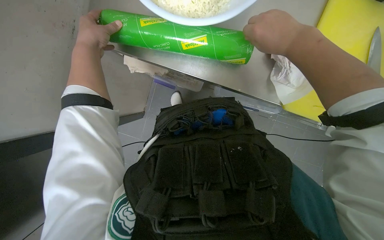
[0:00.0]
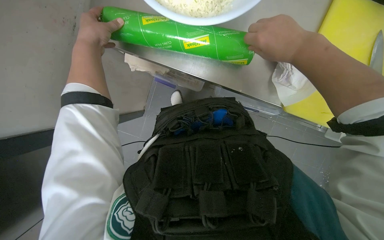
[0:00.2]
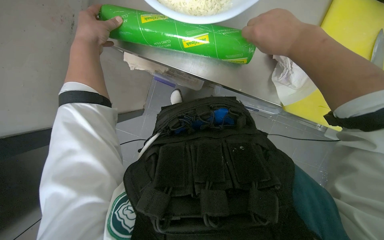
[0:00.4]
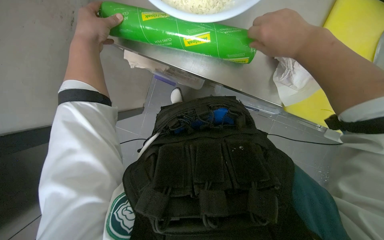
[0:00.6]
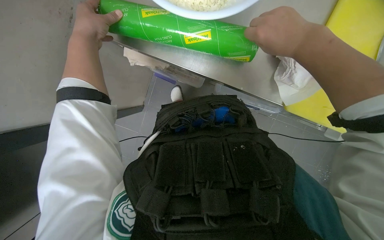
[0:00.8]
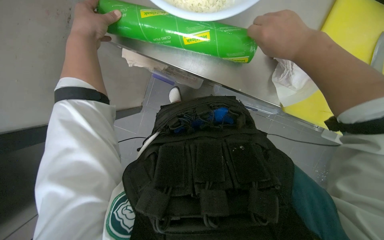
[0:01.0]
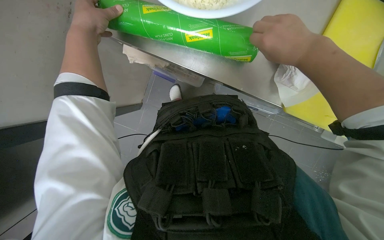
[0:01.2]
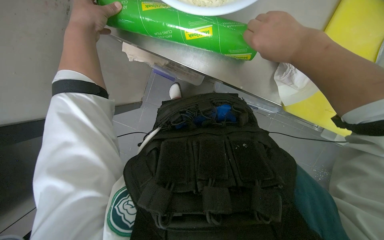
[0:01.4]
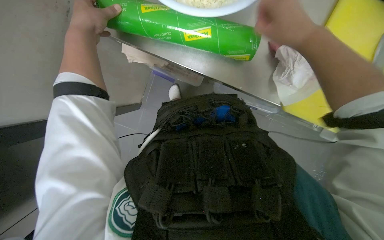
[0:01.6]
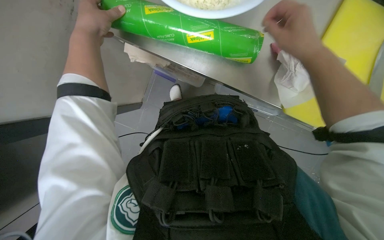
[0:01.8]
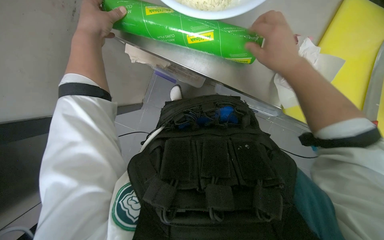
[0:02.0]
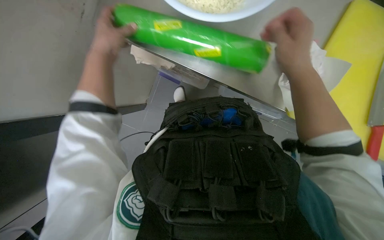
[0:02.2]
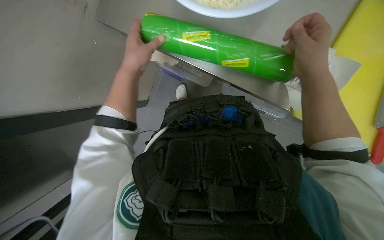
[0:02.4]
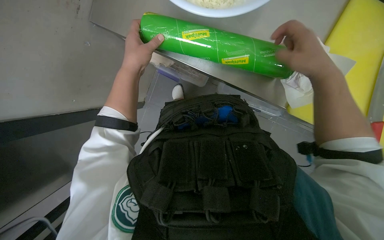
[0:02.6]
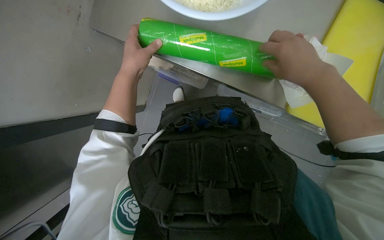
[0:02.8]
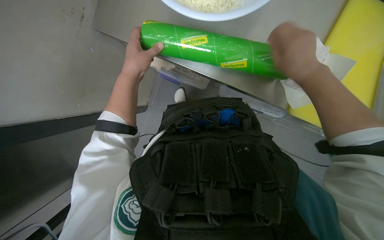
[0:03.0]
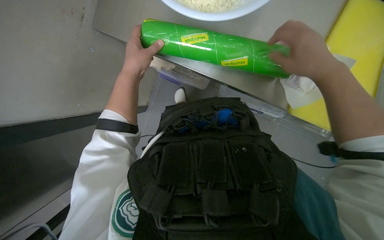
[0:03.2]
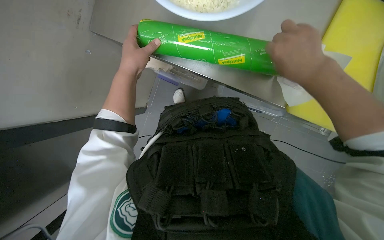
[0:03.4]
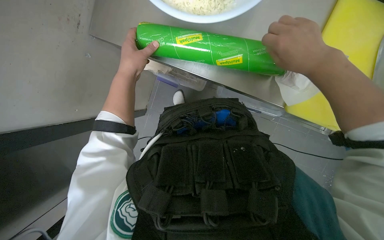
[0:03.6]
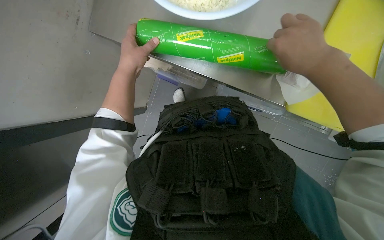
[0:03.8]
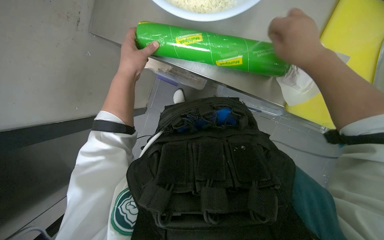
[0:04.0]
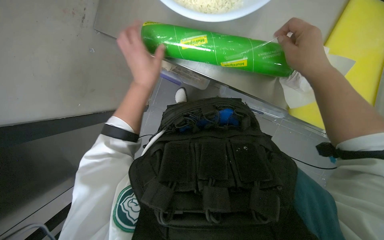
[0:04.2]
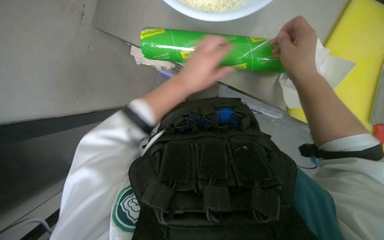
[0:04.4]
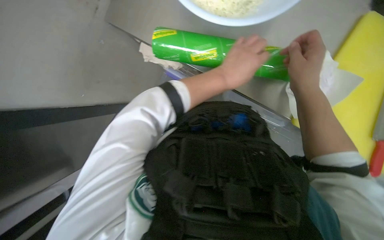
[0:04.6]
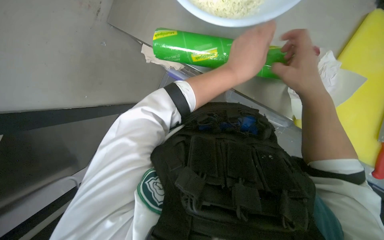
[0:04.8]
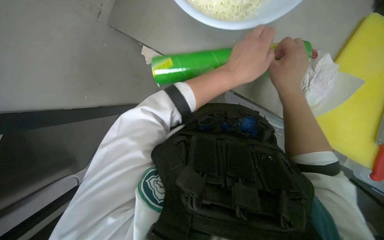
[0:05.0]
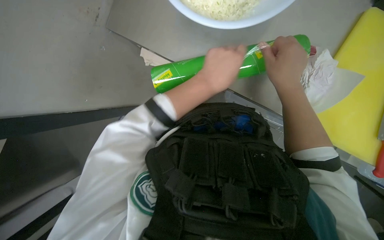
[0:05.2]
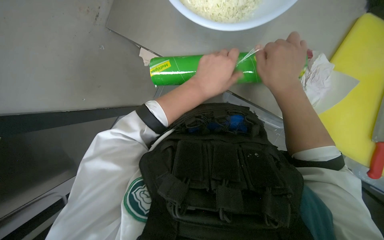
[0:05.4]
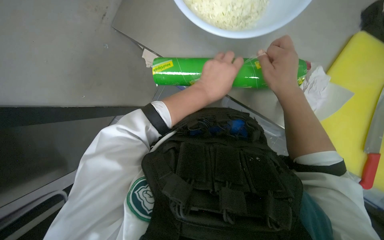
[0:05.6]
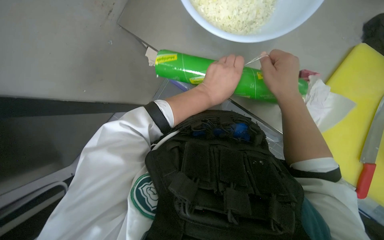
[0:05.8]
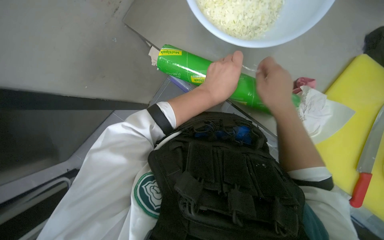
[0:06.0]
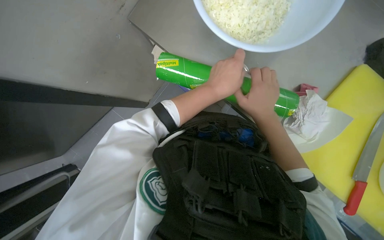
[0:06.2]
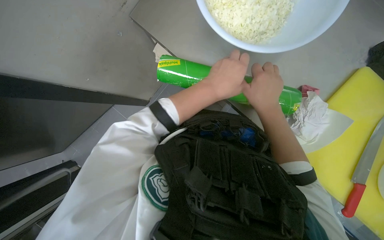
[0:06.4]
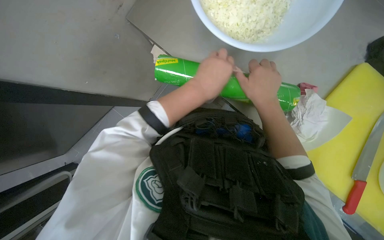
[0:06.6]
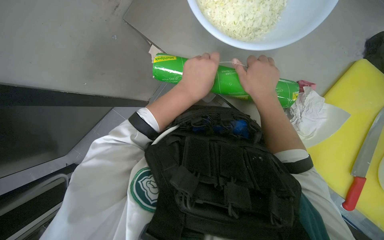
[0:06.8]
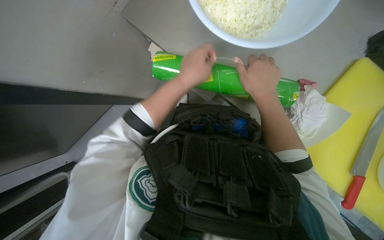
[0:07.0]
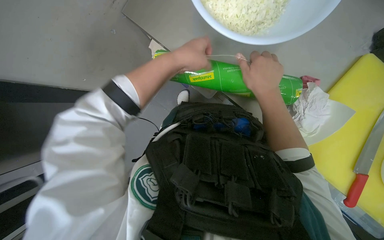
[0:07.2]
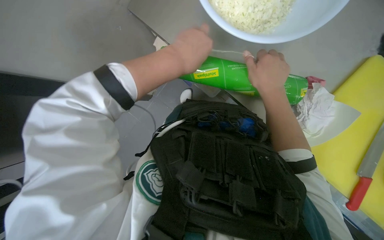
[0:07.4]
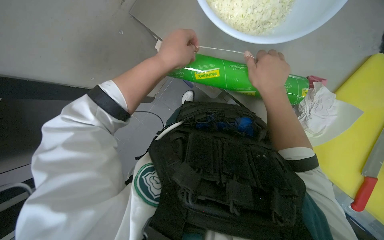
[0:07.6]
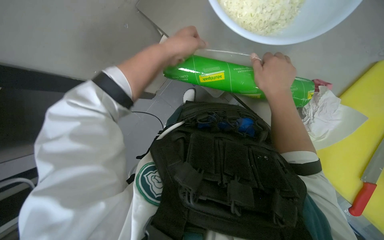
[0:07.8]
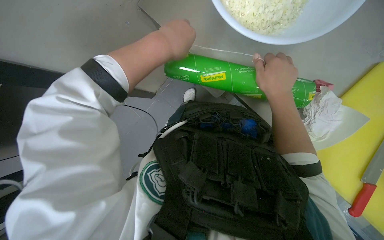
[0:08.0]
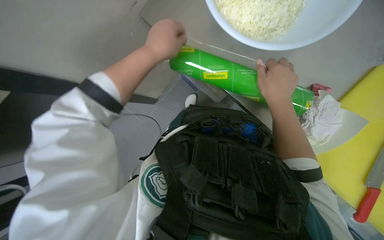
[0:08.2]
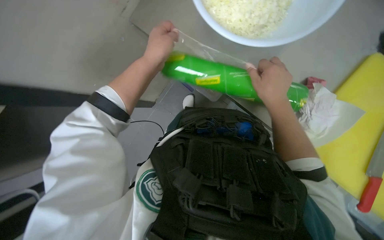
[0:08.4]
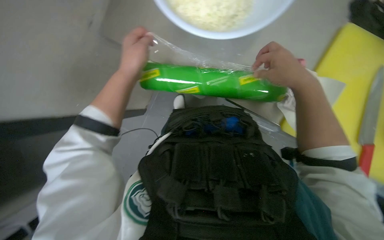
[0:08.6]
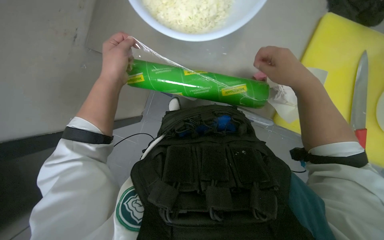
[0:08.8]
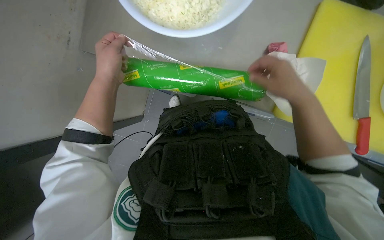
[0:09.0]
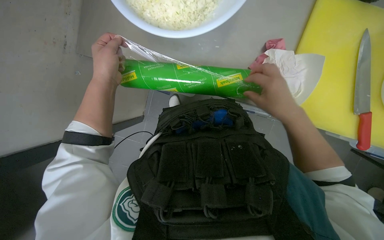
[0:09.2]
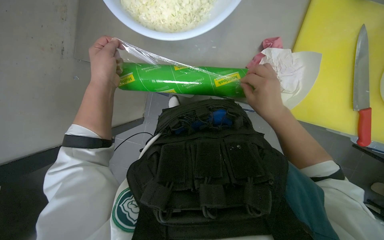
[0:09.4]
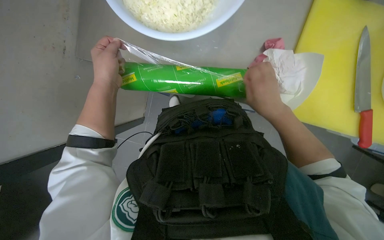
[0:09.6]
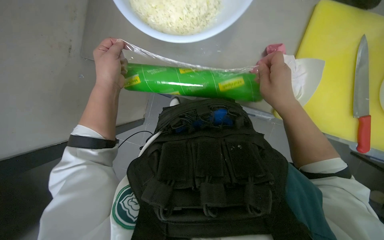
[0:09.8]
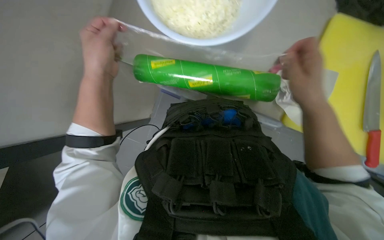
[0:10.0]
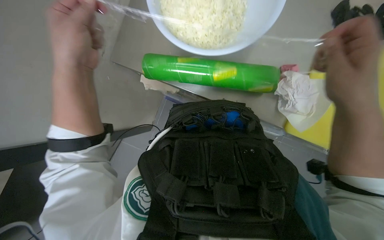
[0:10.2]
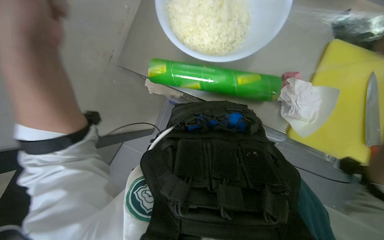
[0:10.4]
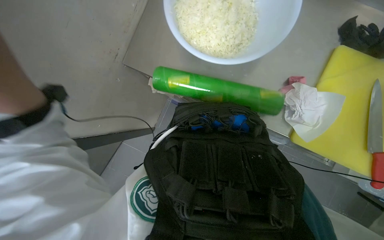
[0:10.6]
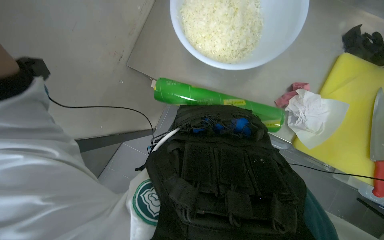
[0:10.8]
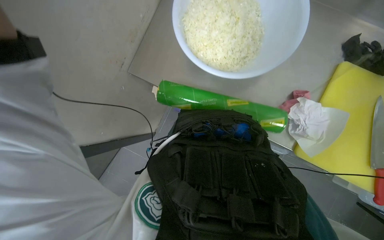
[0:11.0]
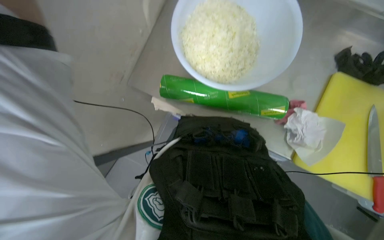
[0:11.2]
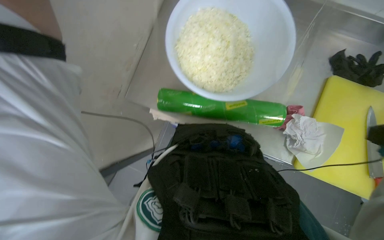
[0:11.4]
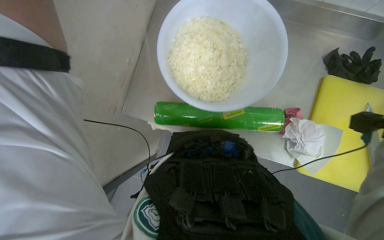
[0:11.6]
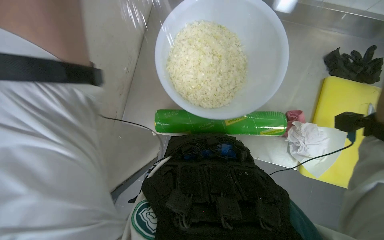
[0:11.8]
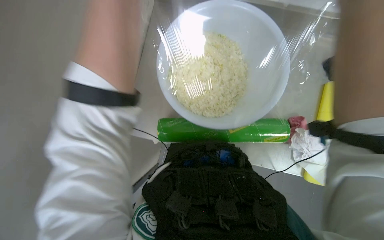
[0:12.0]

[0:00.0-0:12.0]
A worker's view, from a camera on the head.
Job: preparing food.
The whole recording: Covering bowl with plastic wrap. The worker unwraps plastic wrap and covers a bowl of chopped onions and other products.
0:00.0 to 0:01.6: The hands make small movements and keep their place.
0:01.6 to 0:03.0: The left hand moves farther from the camera, about 10 cm.
0:03.0 to 0:04.4: The left hand travels to the right and nearer to the camera by approximately 20 cm.
0:04.4 to 0:06.0: The hands make small movements and keep their place.
0:06.0 to 0:07.6: The left hand shifts some 10 cm to the left.
0:07.6 to 0:09.0: The right hand shifts approximately 15 cm to the right. The left hand heads farther from the camera, covering about 10 cm.
0:09.0 to 0:10.4: The left hand travels nearer to the camera by some 25 cm.
0:10.4 to 0:12.0: The view tilts roughly 20 degrees upward.

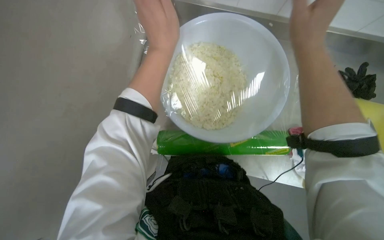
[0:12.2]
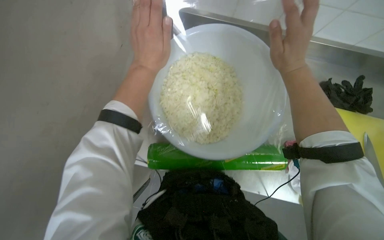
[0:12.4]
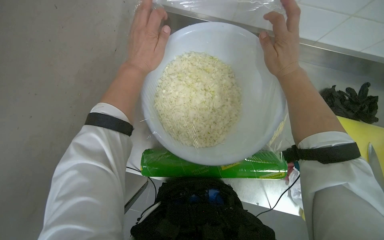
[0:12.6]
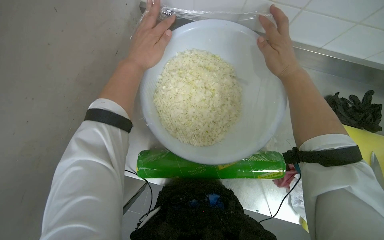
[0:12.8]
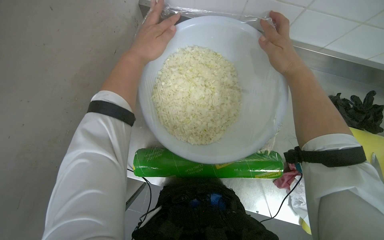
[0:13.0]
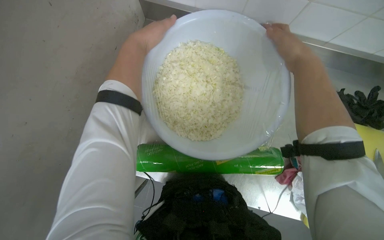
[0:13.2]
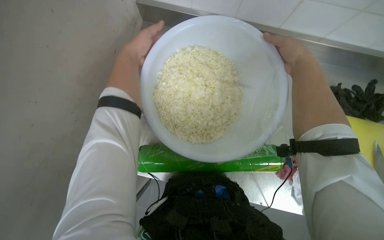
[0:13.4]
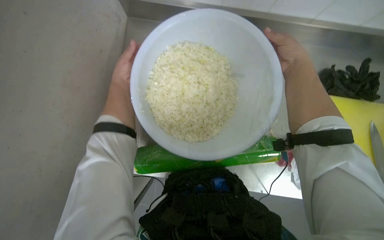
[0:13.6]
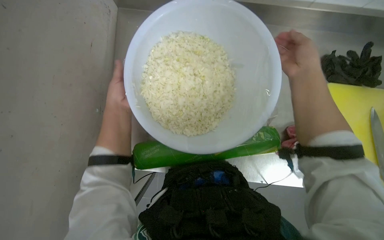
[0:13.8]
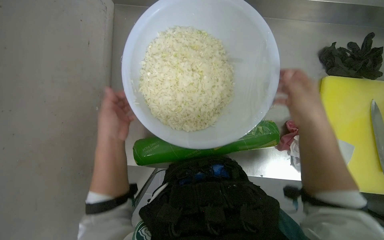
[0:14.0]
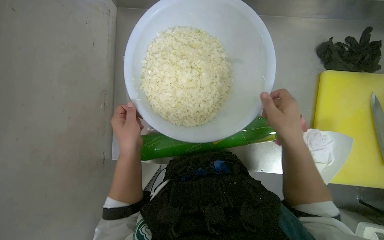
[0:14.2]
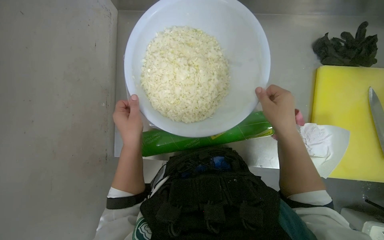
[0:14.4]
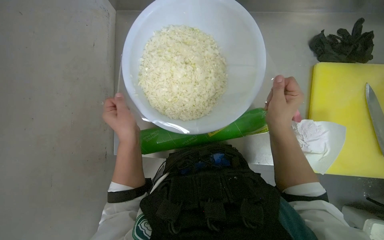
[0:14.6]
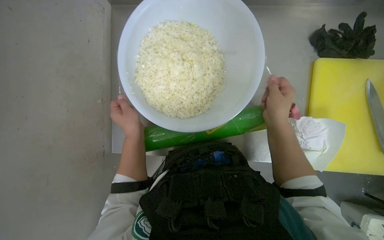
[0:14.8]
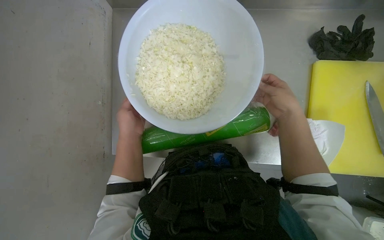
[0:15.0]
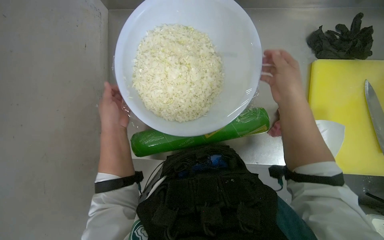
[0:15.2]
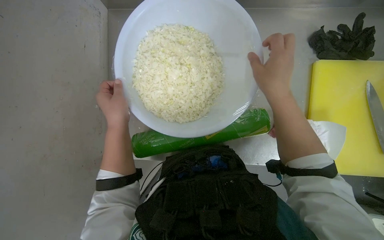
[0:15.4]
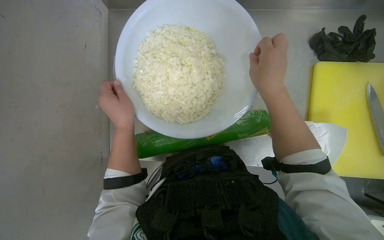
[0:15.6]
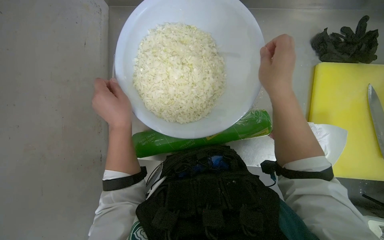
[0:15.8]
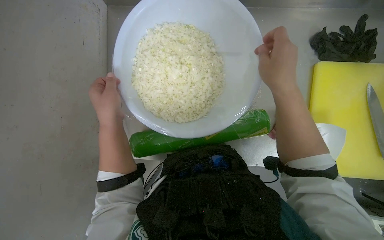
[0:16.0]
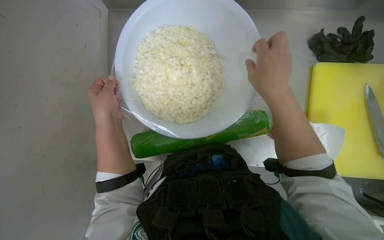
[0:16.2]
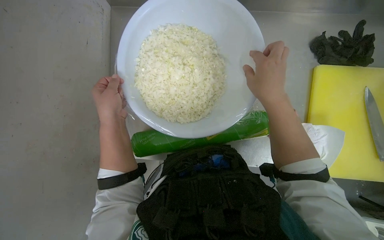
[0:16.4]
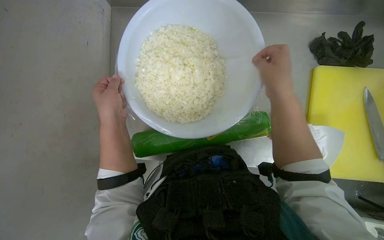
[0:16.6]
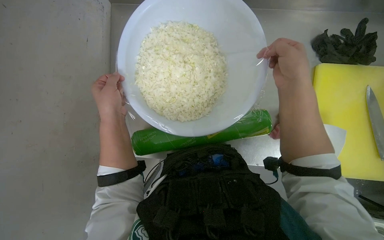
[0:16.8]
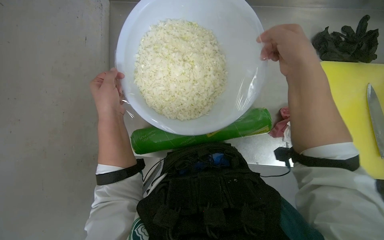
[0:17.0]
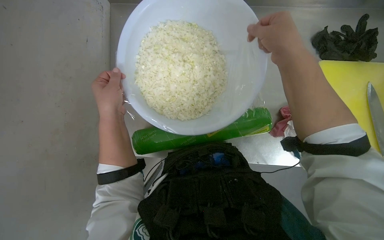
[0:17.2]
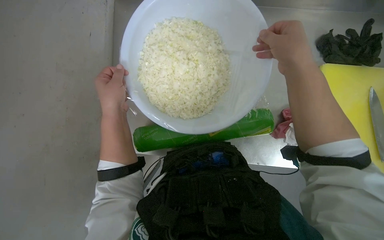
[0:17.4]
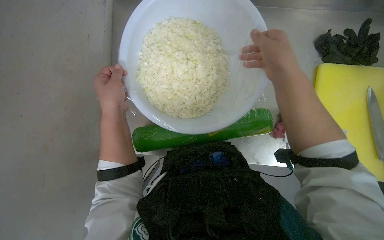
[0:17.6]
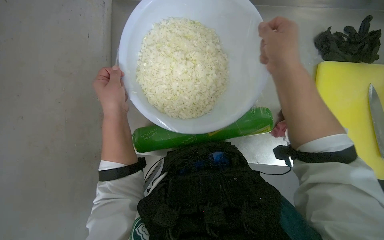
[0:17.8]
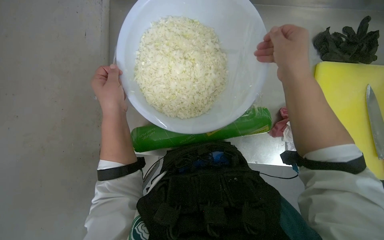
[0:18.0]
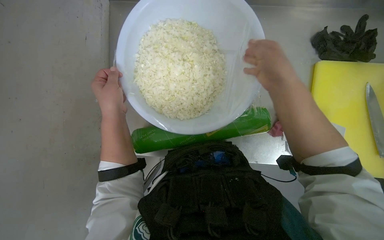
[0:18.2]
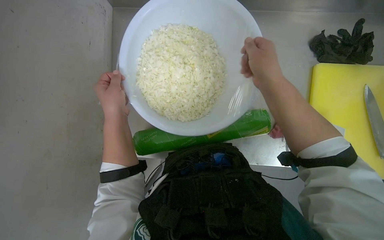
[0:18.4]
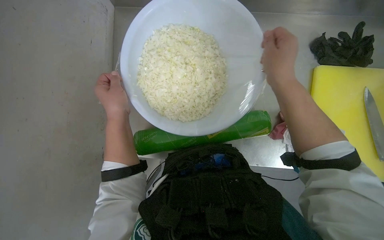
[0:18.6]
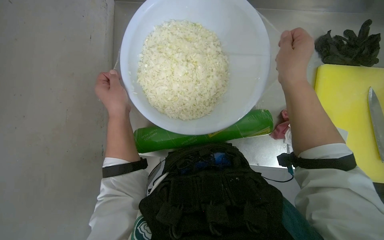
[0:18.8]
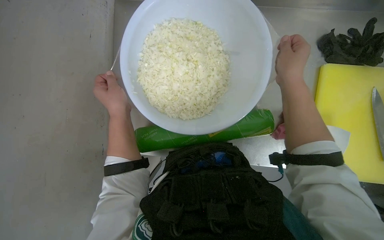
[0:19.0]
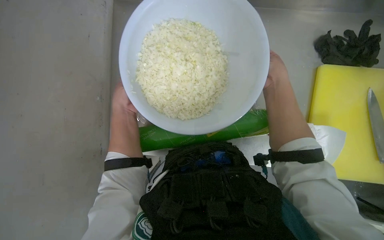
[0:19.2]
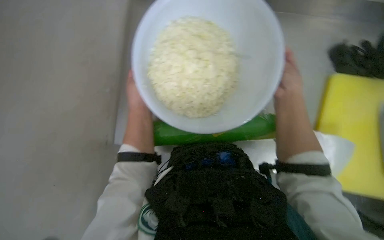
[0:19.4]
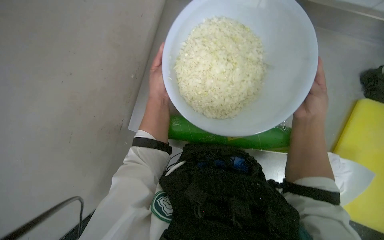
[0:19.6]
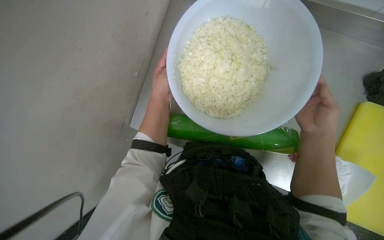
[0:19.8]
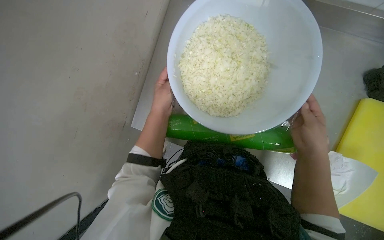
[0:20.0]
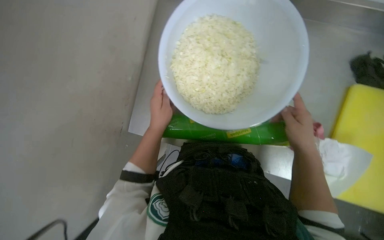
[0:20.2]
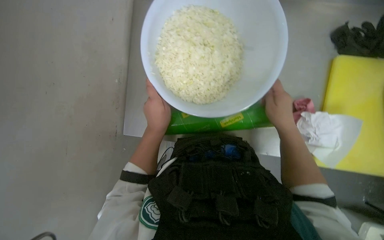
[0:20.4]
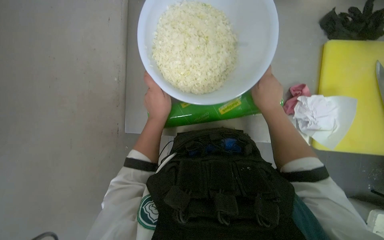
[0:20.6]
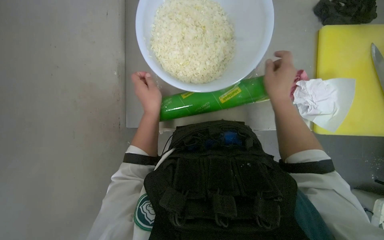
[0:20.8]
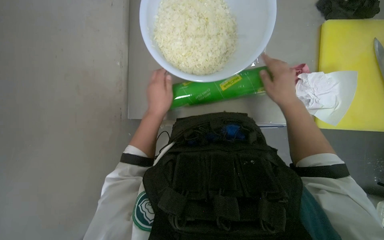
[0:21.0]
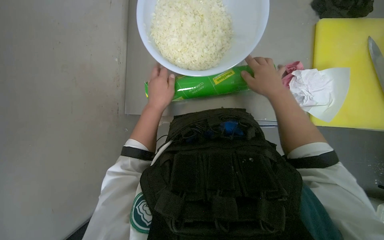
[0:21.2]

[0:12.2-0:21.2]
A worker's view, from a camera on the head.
Job: preparing food.
The whole recording: Covering bowl with plastic wrap. The worker unwraps plastic wrap and covers a bowl of chopped onions and other products.
0:12.2 to 0:13.8: The left hand shifts about 15 cm down the picture, farther from the camera and to the left.
0:13.8 to 0:15.2: The right hand heads down the picture, covering roughly 10 cm.
0:15.2 to 0:18.2: The hands make small movements and keep their place.
0:19.8 to 0:21.2: The wearer looks some 15 degrees further downward. The right hand moves farther from the camera, roughly 15 cm.
